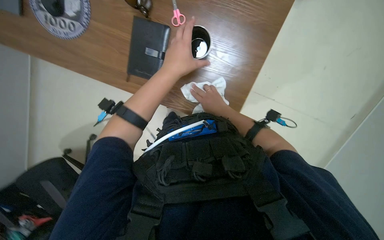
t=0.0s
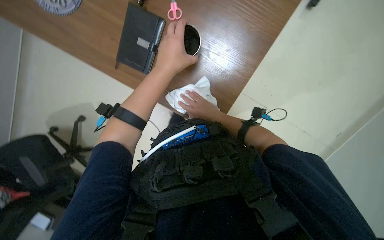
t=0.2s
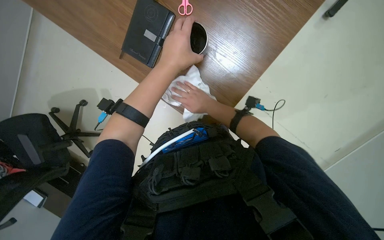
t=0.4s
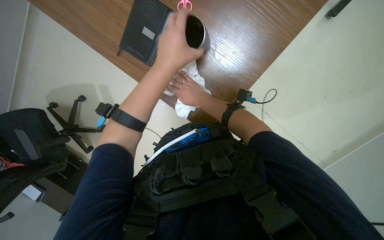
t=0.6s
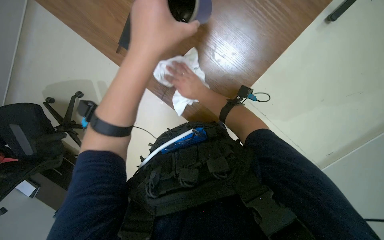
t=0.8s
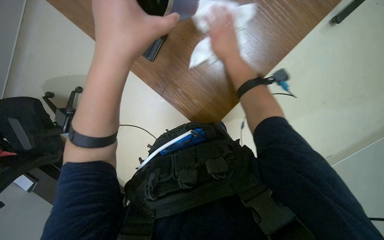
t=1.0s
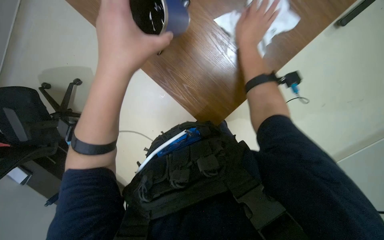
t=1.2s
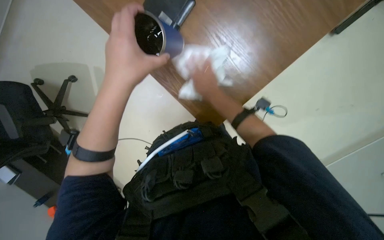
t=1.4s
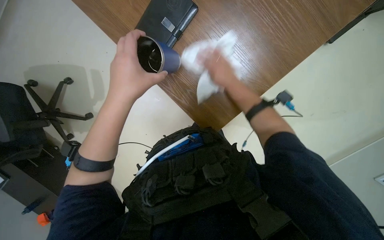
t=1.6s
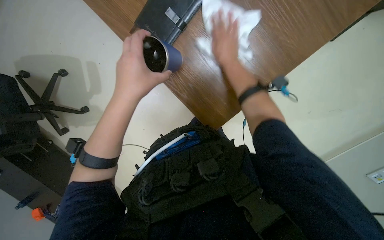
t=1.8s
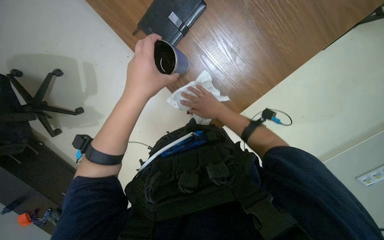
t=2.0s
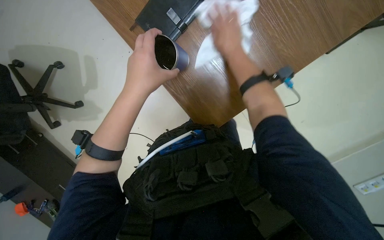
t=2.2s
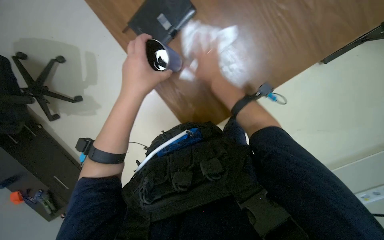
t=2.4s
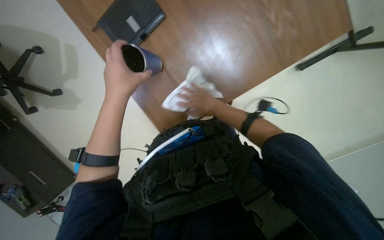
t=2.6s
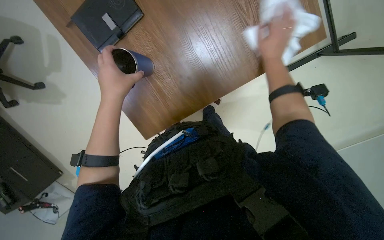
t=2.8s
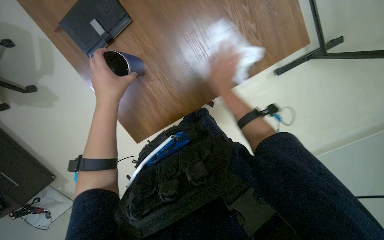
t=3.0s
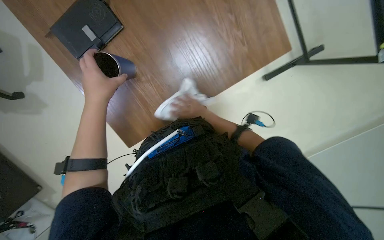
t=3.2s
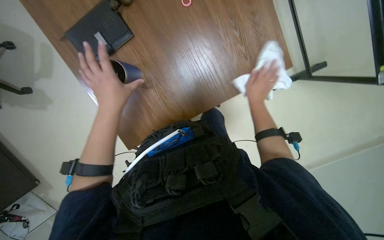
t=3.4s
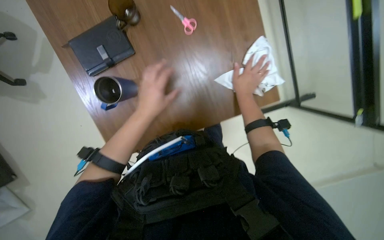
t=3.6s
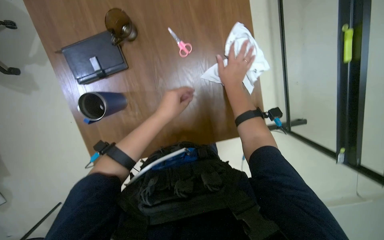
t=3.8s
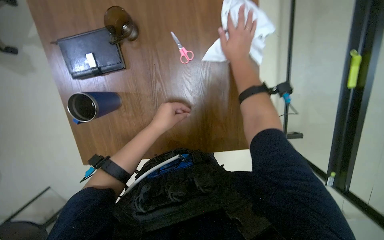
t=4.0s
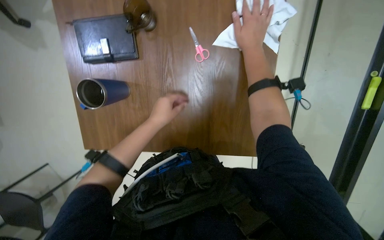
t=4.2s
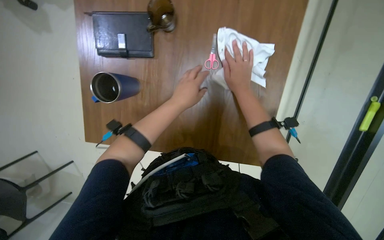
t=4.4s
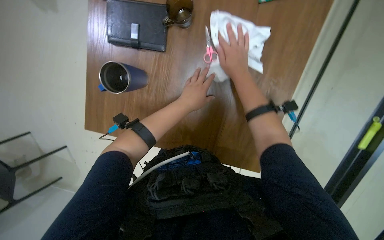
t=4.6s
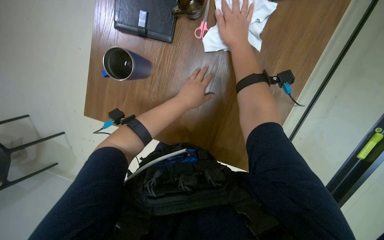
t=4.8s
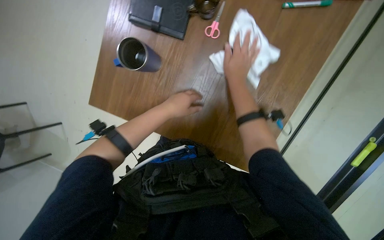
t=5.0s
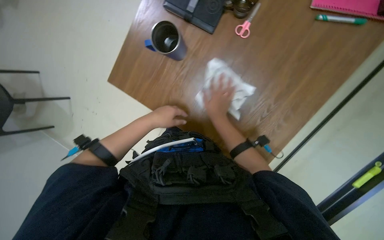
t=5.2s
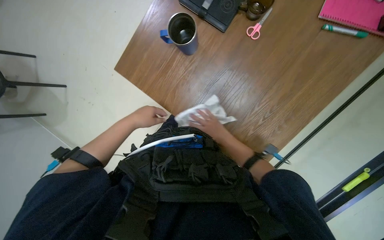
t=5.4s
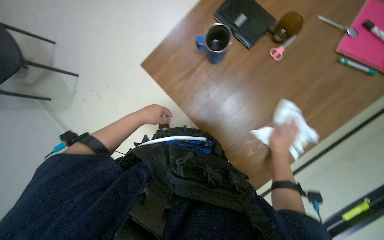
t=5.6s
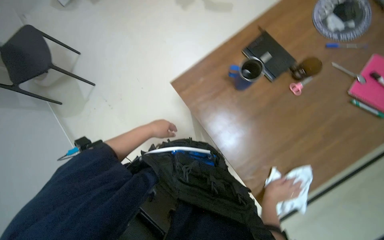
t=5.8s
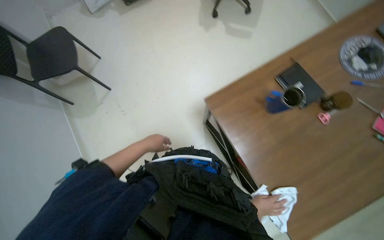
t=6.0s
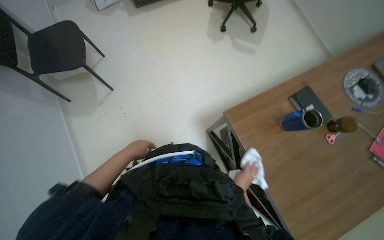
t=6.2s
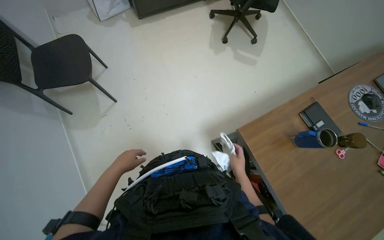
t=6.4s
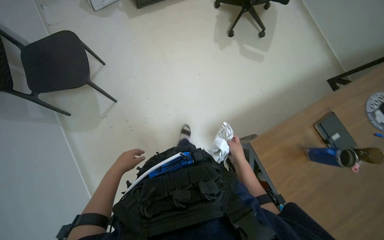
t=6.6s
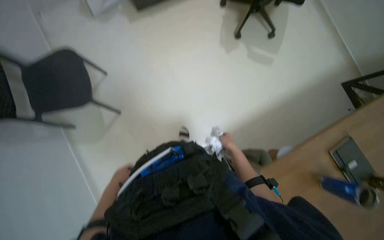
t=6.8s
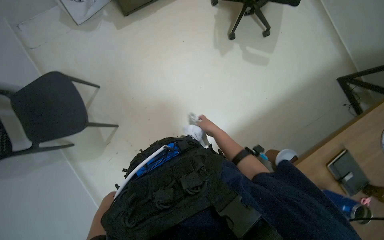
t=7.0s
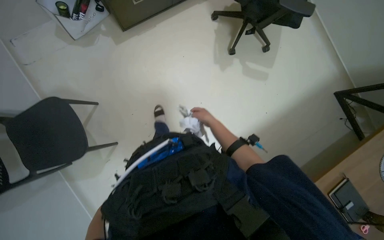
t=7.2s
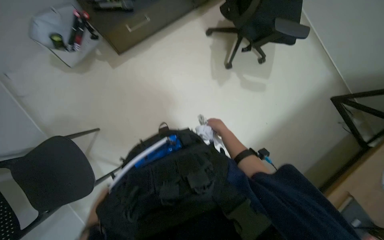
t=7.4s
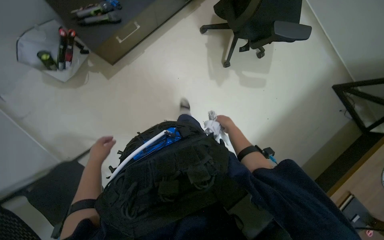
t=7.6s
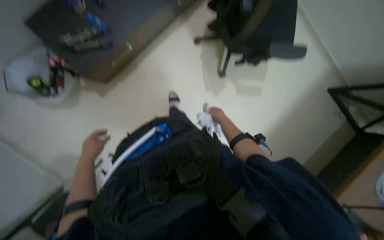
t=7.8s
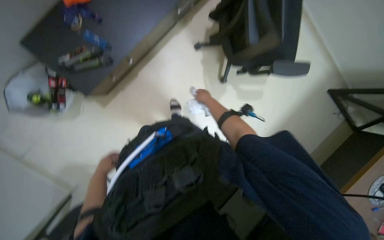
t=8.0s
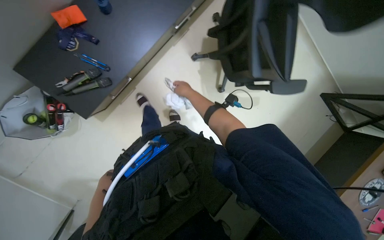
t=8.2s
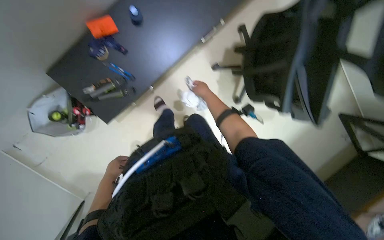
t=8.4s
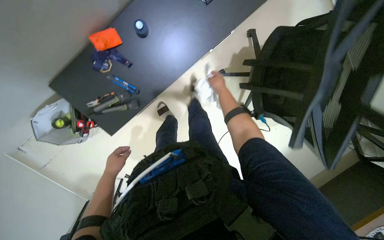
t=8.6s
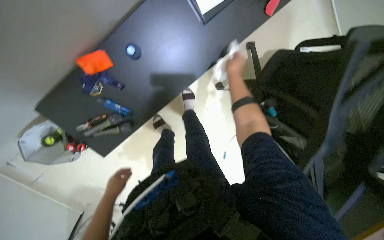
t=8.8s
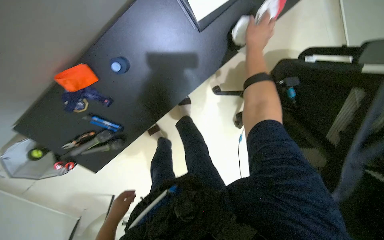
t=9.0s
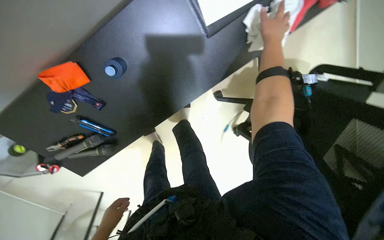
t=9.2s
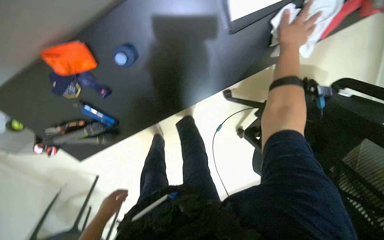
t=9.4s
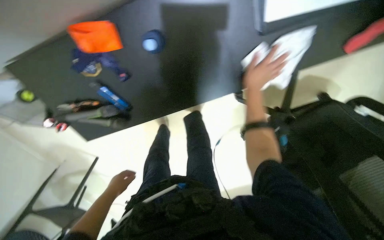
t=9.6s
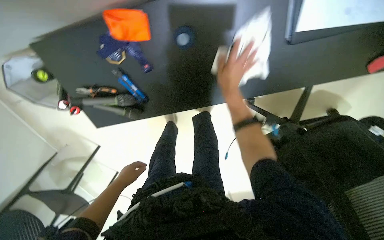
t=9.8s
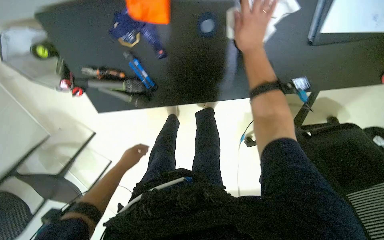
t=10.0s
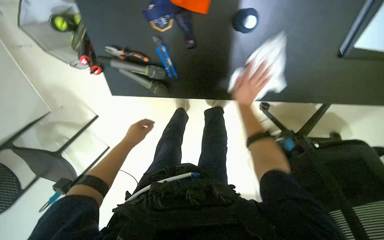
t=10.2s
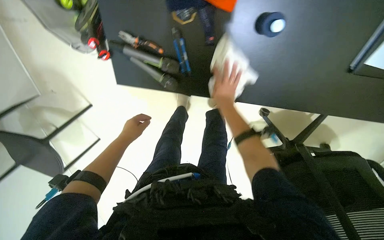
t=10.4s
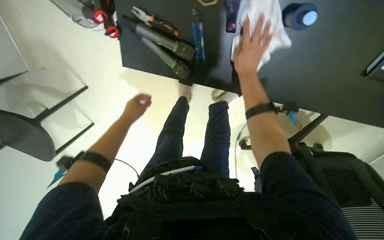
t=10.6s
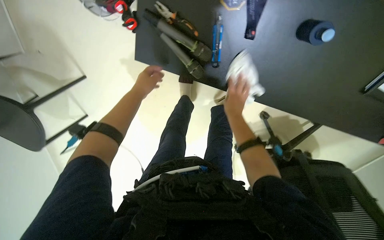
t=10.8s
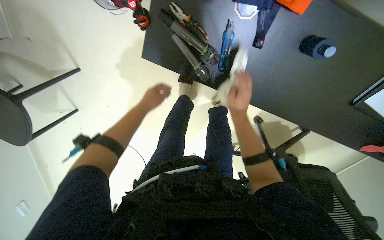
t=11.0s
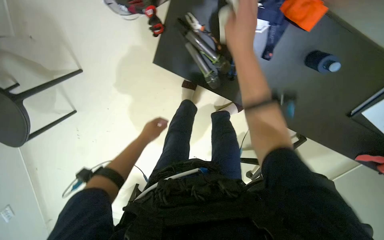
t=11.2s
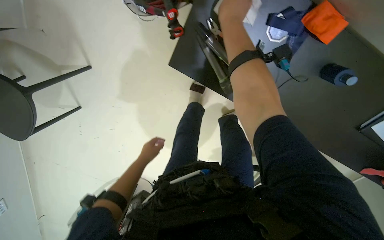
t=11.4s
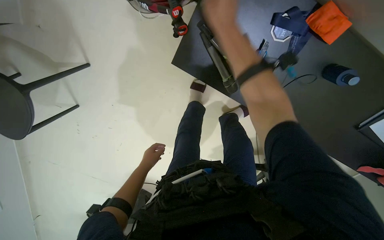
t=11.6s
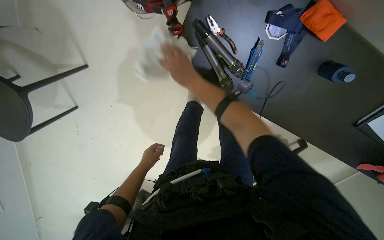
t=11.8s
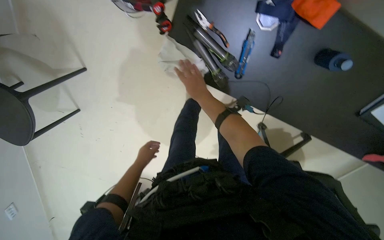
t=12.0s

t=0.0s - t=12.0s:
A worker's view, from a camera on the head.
Job: wiping surfaces.
The whole recording: Wiping desk surfaces. The worker wipes various desk surfaces with a white cloth.
t=0.0s - t=1.6s: The right hand shifts approximately 10 cm up the picture.
t=1.6s - t=3.0s: The right hand heads nearer to the camera, covering about 15 cm, and travels up the picture and back again, about 10 cm each way.
t=3.0s - t=4.4s: The left hand shifts approximately 20 cm to the right. Meanwhile the right hand swings up and down the picture, about 20 cm each way, with 2 reversals.
t=4.4s - t=6.0s: The head travels roughly 50 cm. The view tips upward by about 15 degrees. The scene rotates clockwise by roughly 45 degrees.
t=6.0s - t=7.6s: The camera is carried approximately 1 m. The view tilts some 15 degrees downward.
t=7.6s - t=9.0s: The head travels some 80 cm.
t=9.0s - t=10.4s: The scene rotates clockwise by about 45 degrees.
t=10.4s - t=12.0s: The right hand travels to the left by some 25 cm, and reaches some 25 cm nearer to the camera, then returns. Meanwhile the left hand moves down the picture and farther from the camera, approximately 20 cm.

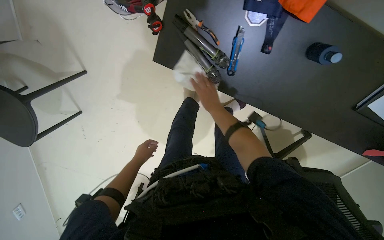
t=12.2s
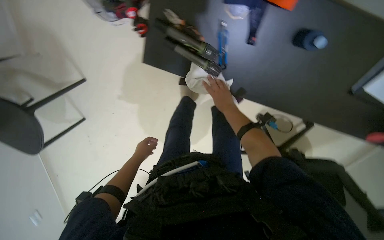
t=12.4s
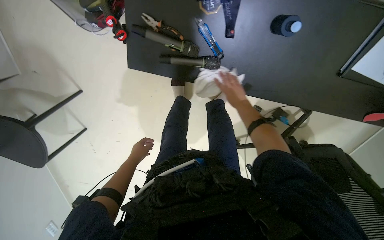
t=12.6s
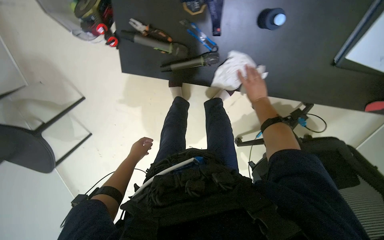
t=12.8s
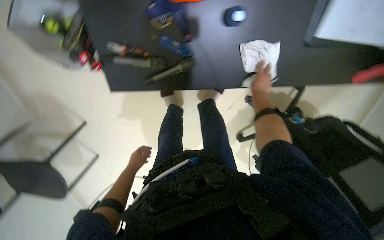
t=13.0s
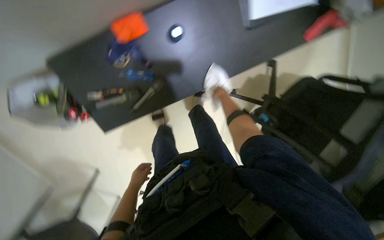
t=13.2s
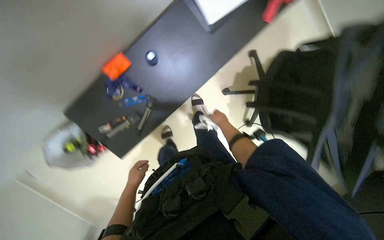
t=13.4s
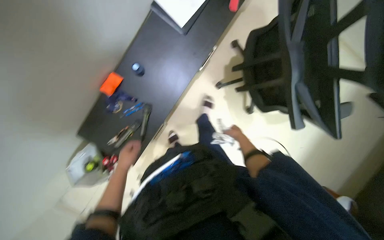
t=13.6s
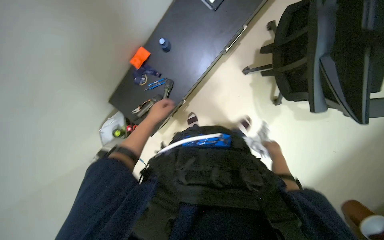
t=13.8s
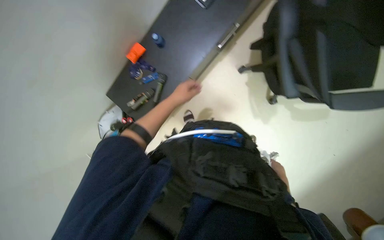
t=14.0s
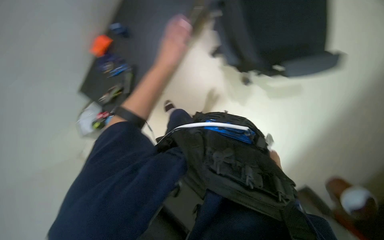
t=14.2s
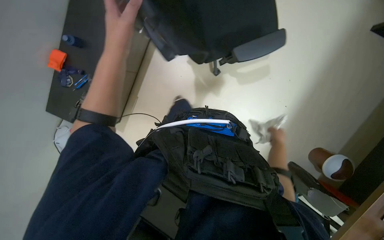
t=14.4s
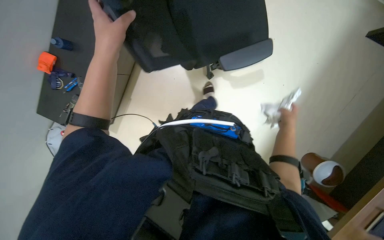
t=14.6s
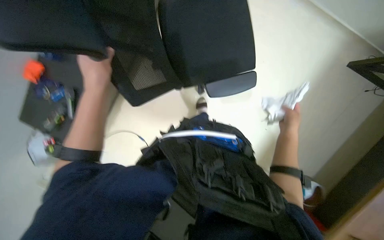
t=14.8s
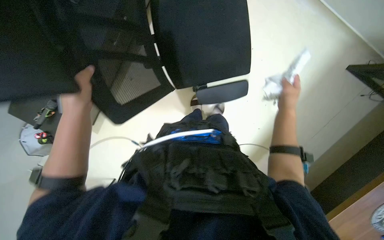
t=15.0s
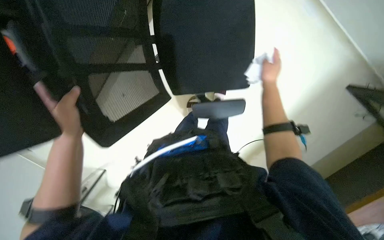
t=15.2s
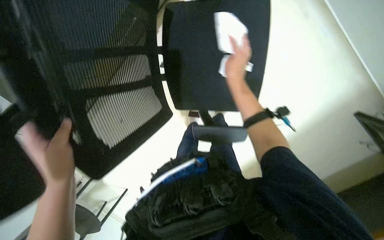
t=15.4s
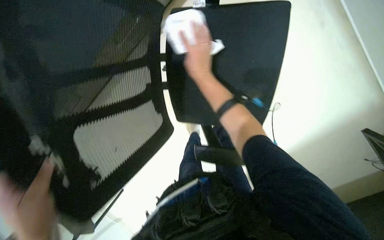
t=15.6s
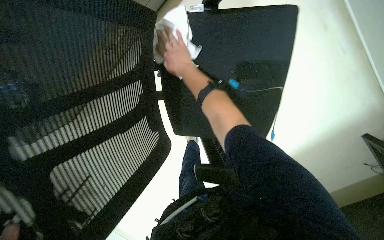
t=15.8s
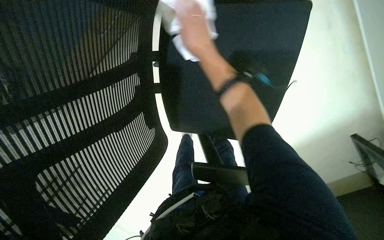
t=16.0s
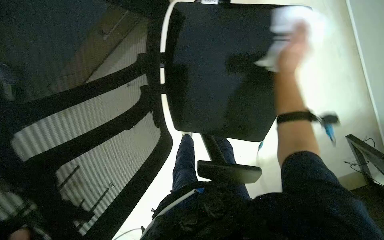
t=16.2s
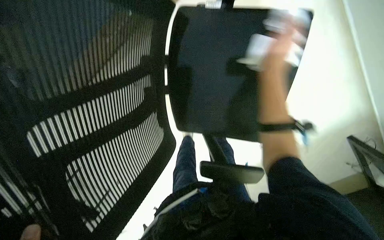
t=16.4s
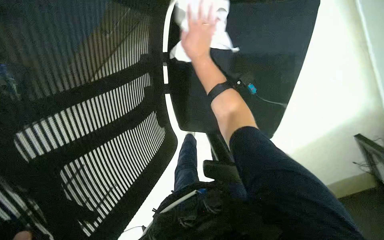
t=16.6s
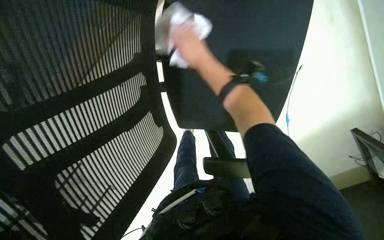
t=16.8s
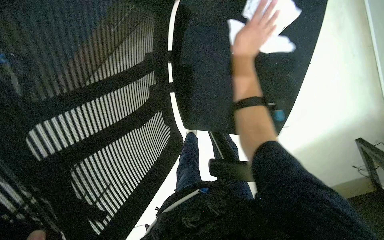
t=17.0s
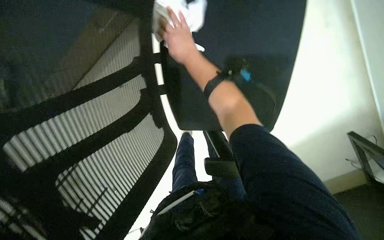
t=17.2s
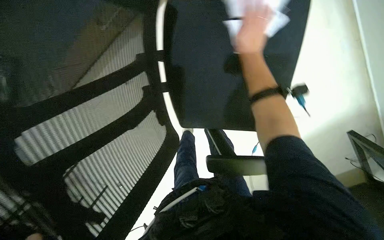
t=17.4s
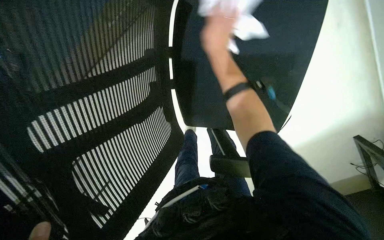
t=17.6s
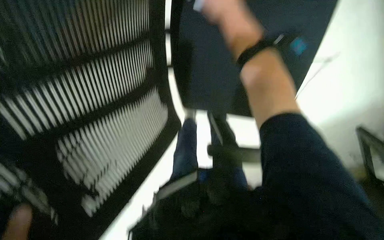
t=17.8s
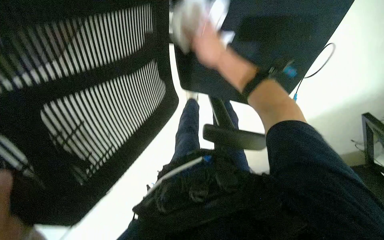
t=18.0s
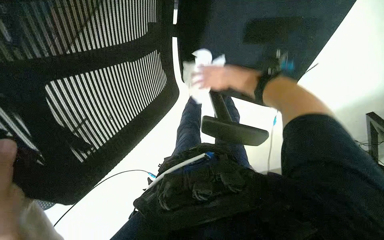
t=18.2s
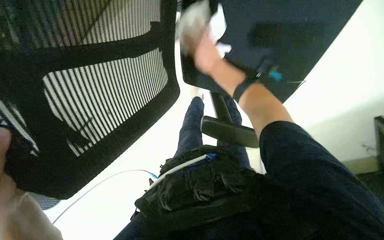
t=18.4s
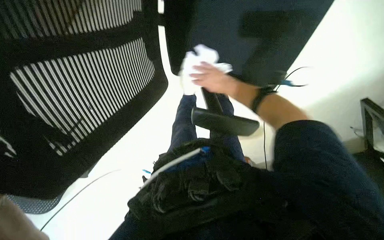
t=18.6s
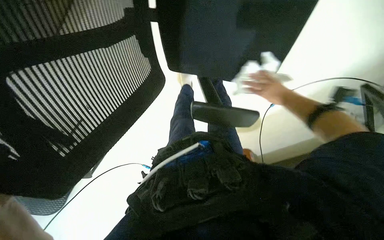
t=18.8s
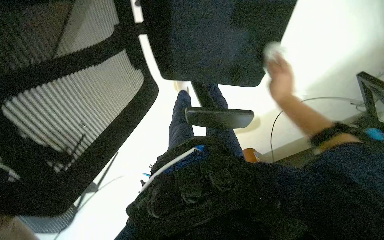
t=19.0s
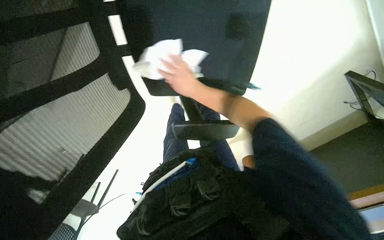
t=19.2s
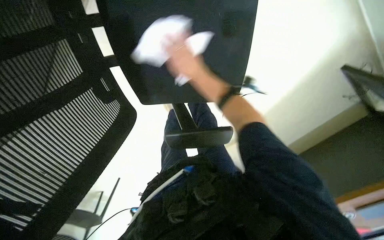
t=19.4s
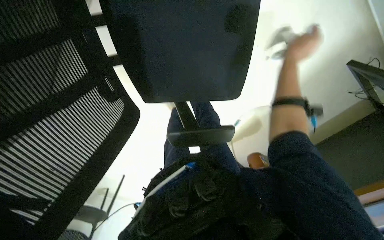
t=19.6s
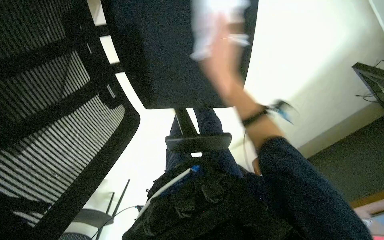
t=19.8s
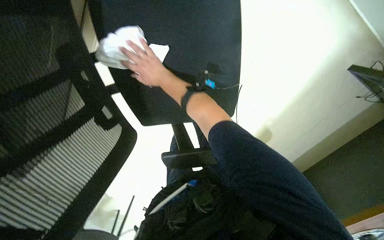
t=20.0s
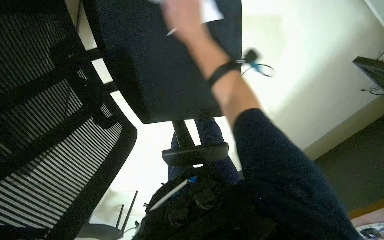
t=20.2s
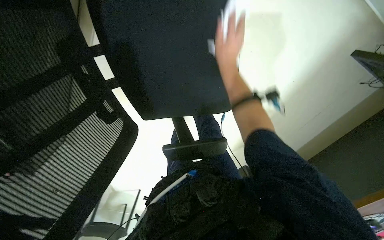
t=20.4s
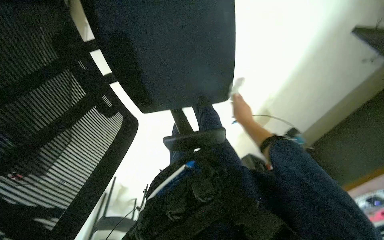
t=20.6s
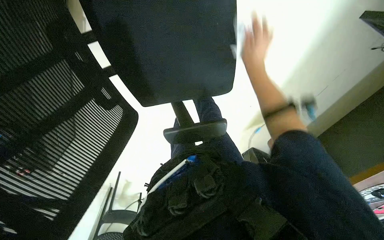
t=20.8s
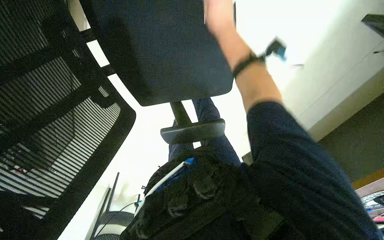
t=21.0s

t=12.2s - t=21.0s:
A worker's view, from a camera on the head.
Job: wiping surfaces.
The whole recording: Wiping desk surfaces. The worker wipes various desk surfaces with a white cloth.
t=12.2s - t=13.6s: The camera travels some 50 cm. The camera is aimed approximately 20 degrees further to the left. The scene turns roughly 55 degrees counterclockwise in the picture.
t=13.6s - t=15.2s: The camera travels to the right, some 50 cm.
t=15.2s - t=16.6s: The right hand travels up the picture and farther from the camera by roughly 30 cm, and moves roughly 25 cm to the left and comes back.
t=16.6s - t=18.0s: The view tilts about 15 degrees downward. The right hand is displaced nearer to the camera by roughly 40 cm.
t=18.0s - t=19.6s: The right hand shifts about 30 cm to the right.
